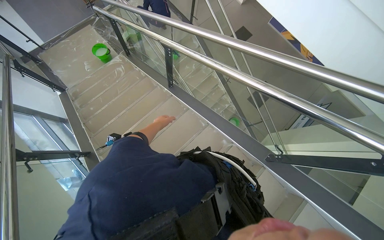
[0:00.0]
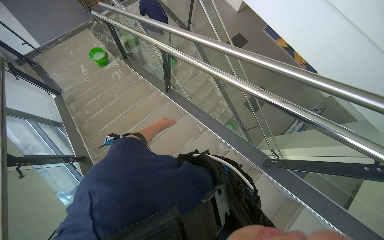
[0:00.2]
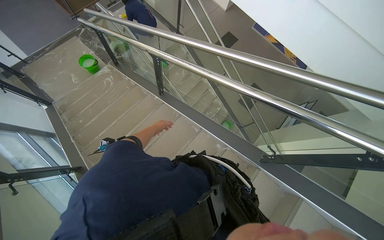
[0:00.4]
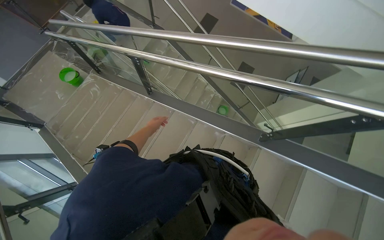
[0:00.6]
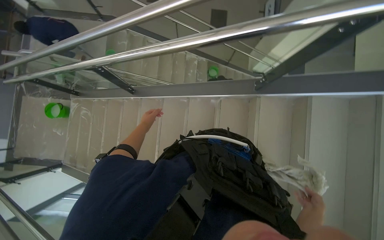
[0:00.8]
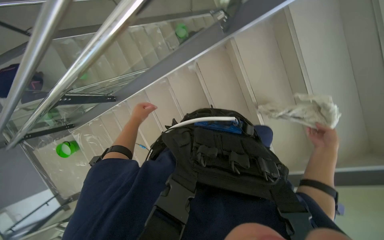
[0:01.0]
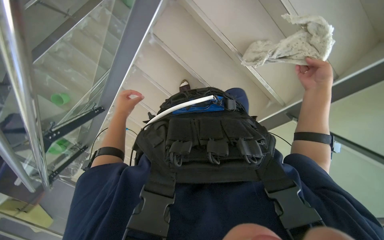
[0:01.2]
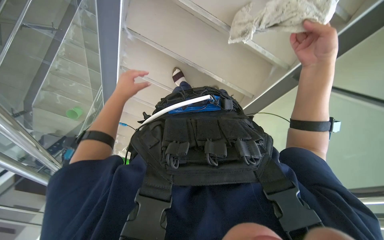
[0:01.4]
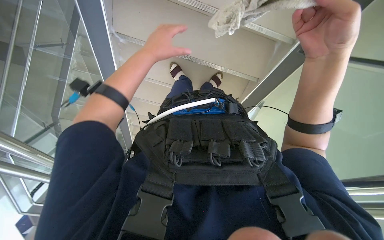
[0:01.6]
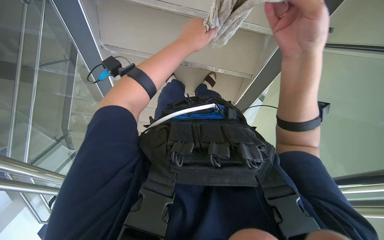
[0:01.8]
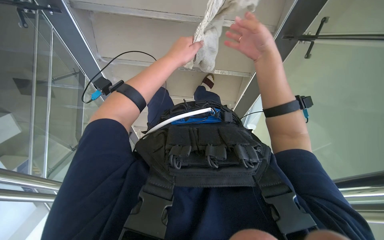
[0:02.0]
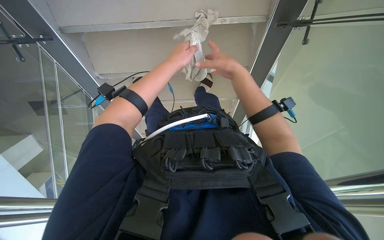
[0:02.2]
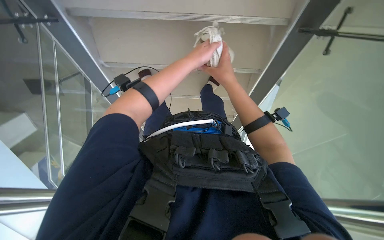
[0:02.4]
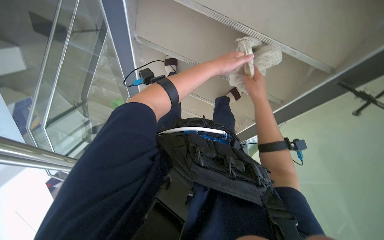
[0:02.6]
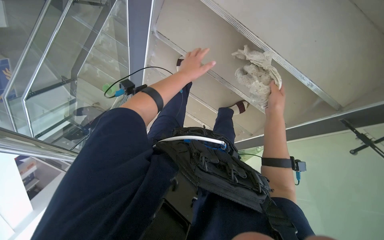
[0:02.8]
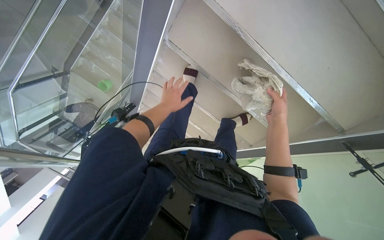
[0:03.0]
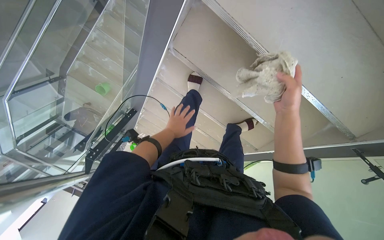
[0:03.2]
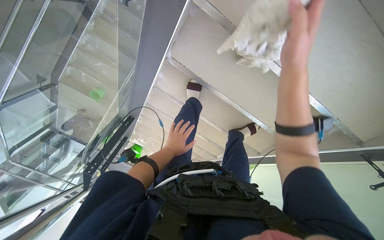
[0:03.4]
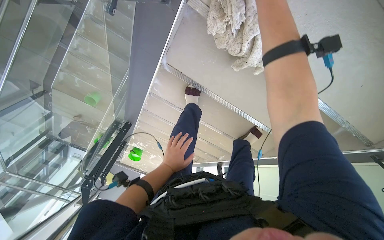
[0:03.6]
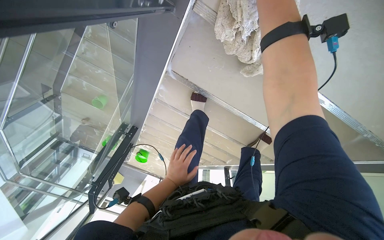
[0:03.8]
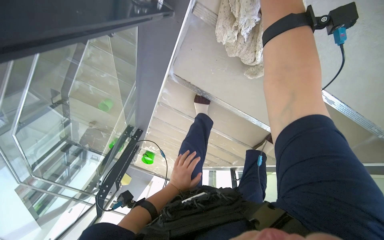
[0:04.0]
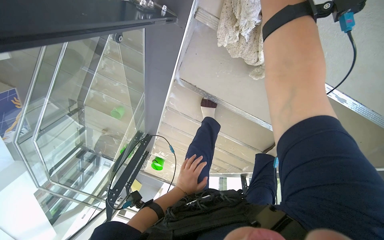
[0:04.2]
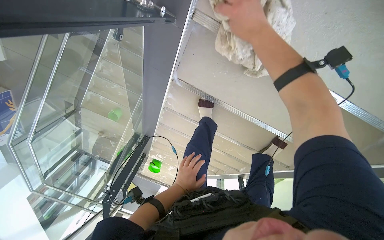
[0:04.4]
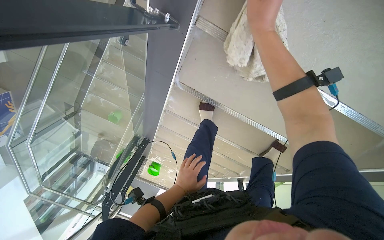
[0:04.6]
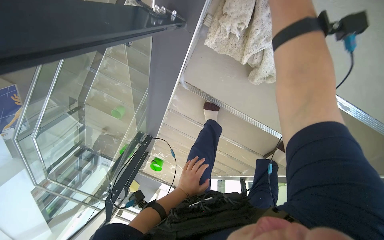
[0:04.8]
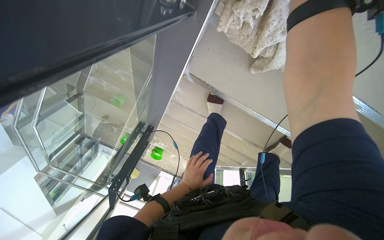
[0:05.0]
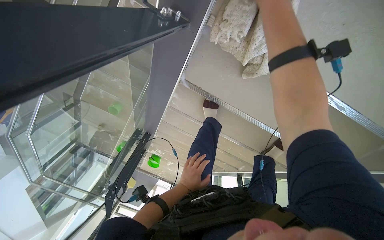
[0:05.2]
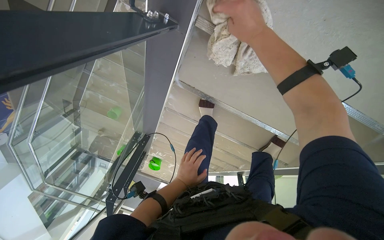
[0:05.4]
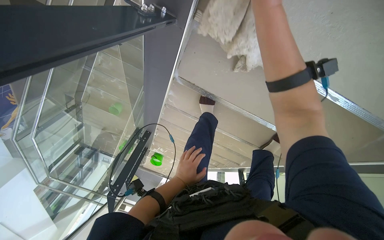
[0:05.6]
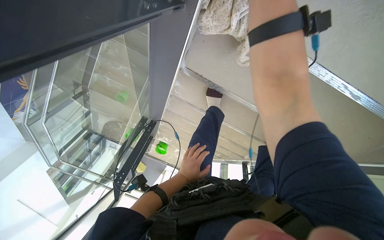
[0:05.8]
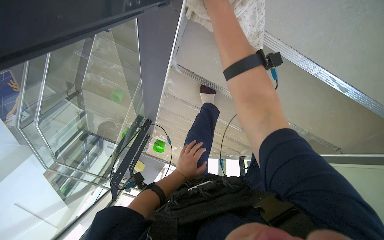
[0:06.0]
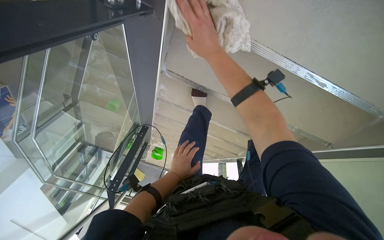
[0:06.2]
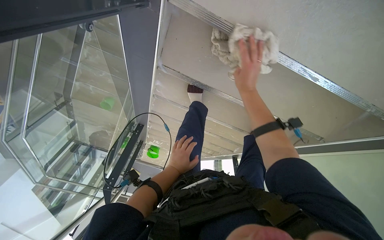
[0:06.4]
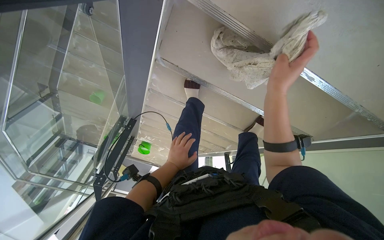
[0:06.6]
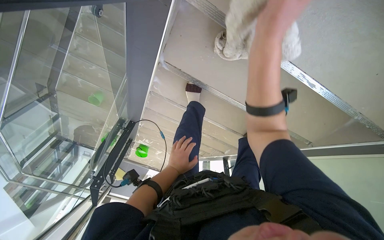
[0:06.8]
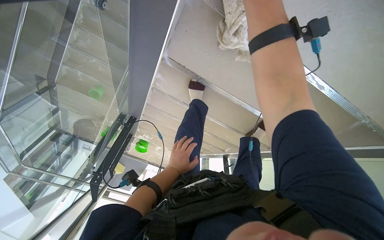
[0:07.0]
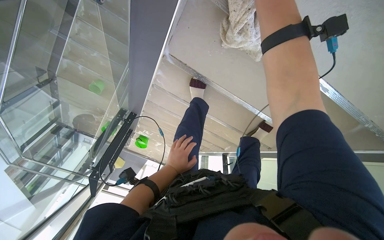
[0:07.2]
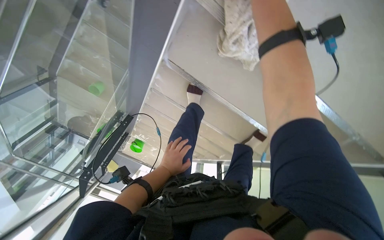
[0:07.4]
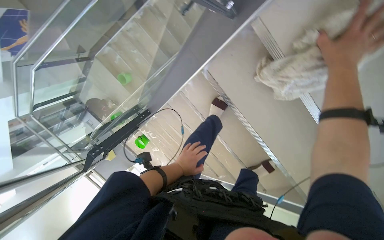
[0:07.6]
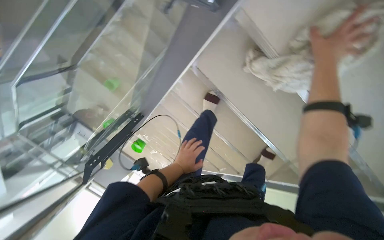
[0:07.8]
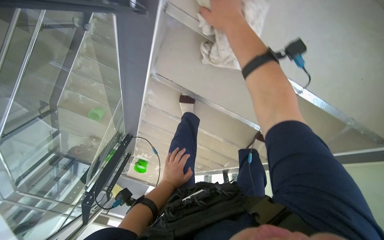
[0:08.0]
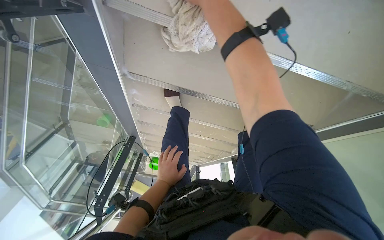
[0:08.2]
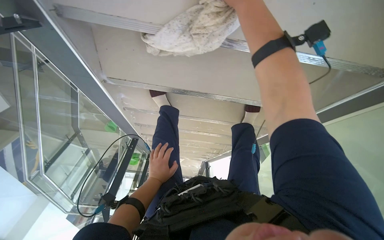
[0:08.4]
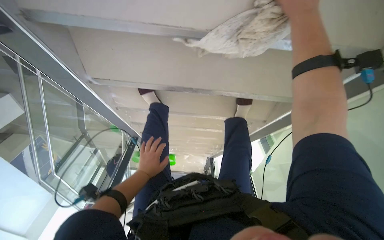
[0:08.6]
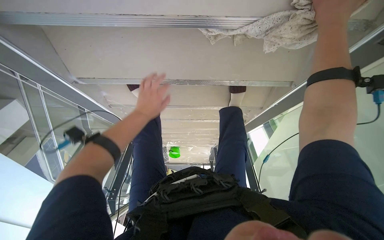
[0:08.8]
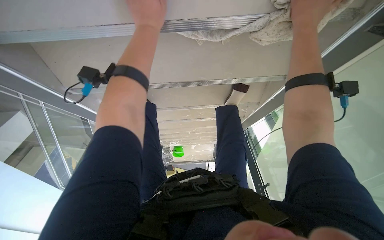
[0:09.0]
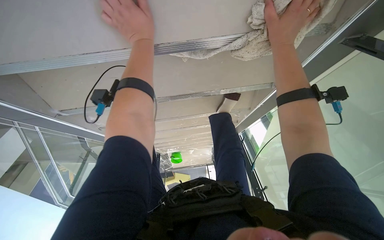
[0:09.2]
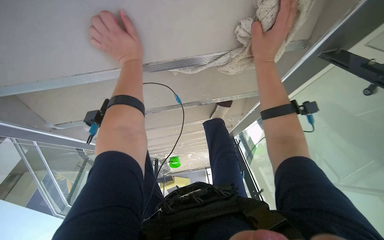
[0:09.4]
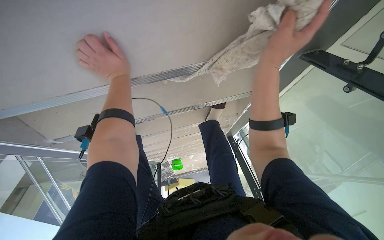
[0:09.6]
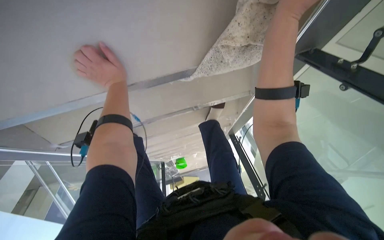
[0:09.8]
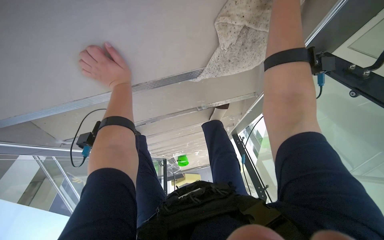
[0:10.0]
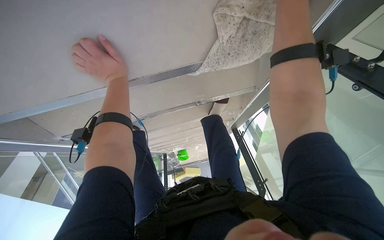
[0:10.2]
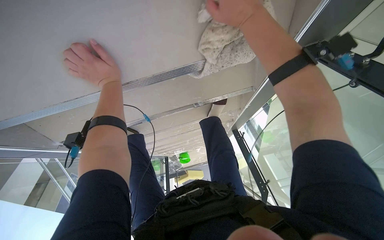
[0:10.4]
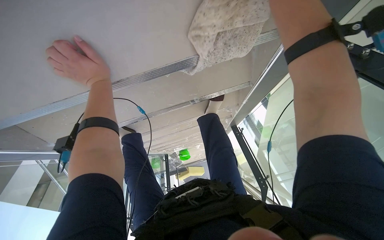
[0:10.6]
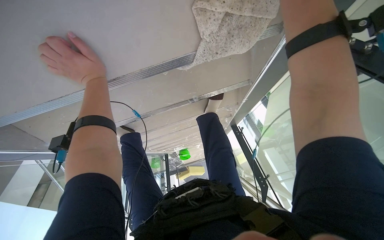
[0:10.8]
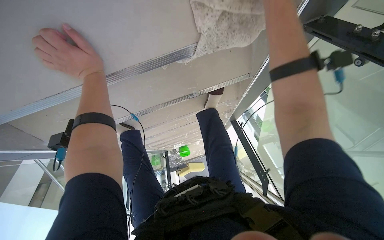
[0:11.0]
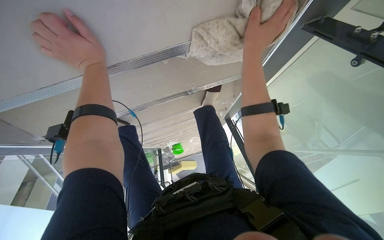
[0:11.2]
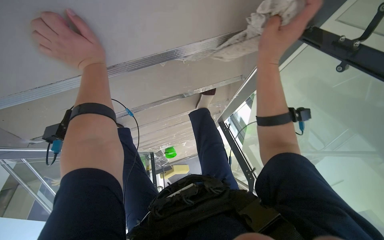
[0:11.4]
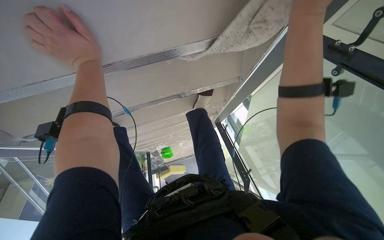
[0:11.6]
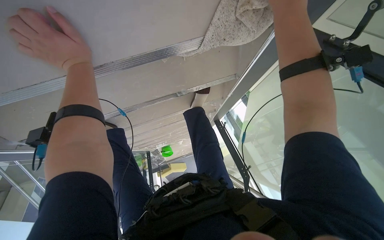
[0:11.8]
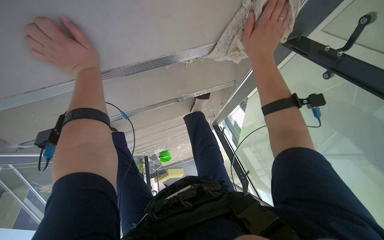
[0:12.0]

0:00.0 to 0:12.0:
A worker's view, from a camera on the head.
Job: wiping surfaces.
The whole recording: Wiping stairs and railings. The worker wipes the glass railing and the underside of the stairs with a cloth.
0:07.6 to 0:09.0: The wearer moves roughly 50 cm. The scene rotates counterclockwise by some 50 degrees.

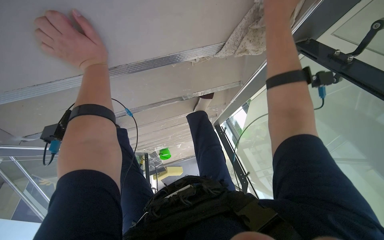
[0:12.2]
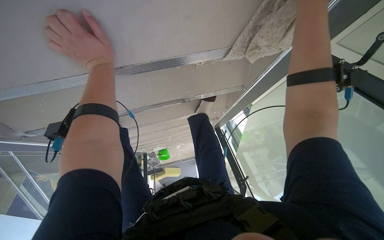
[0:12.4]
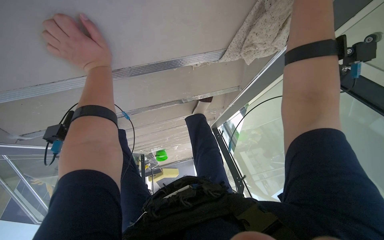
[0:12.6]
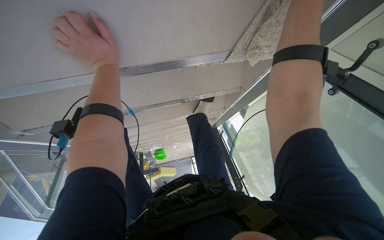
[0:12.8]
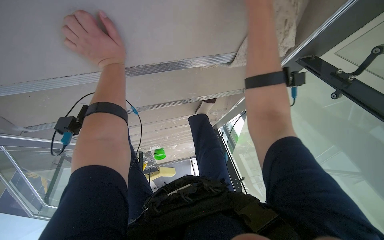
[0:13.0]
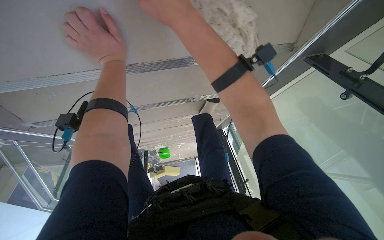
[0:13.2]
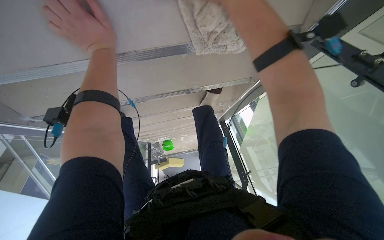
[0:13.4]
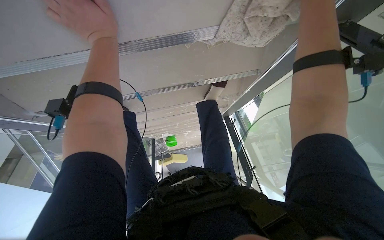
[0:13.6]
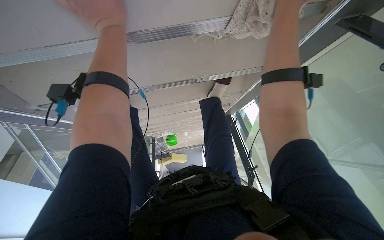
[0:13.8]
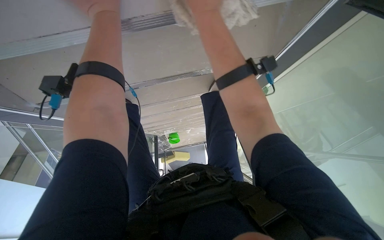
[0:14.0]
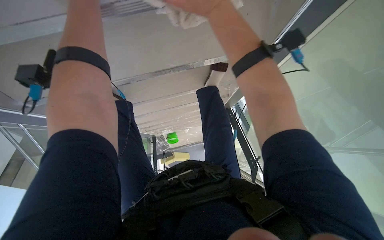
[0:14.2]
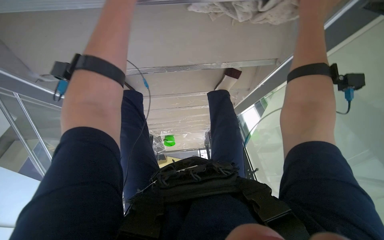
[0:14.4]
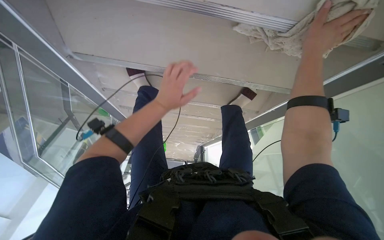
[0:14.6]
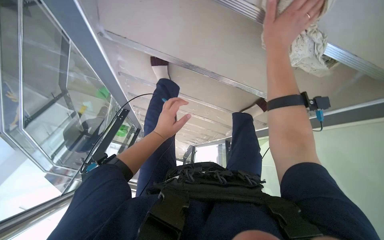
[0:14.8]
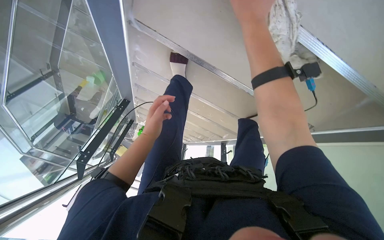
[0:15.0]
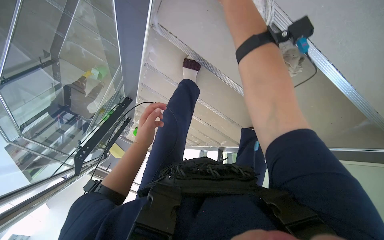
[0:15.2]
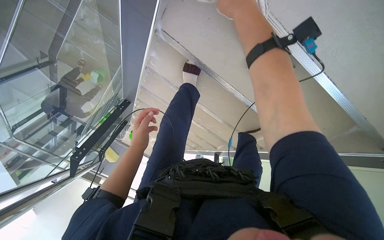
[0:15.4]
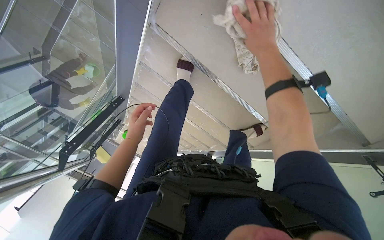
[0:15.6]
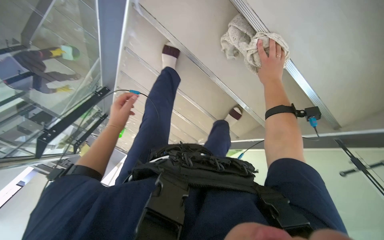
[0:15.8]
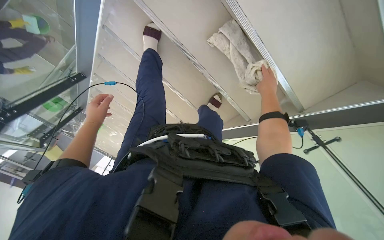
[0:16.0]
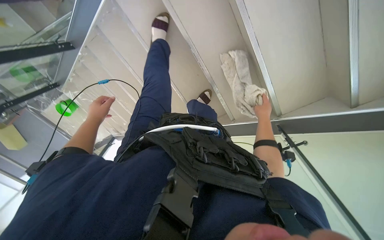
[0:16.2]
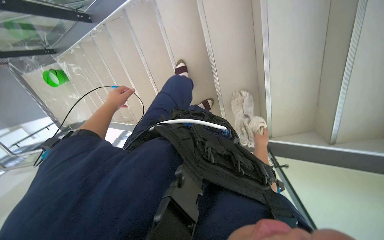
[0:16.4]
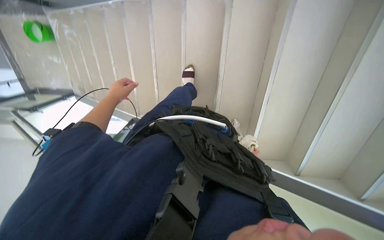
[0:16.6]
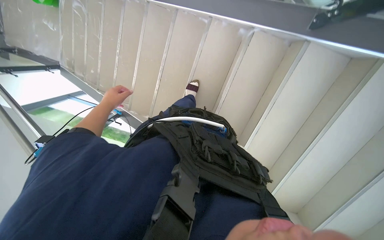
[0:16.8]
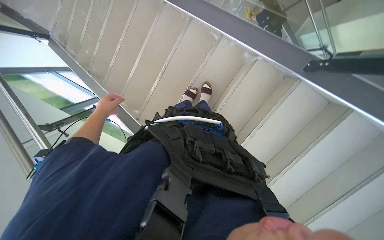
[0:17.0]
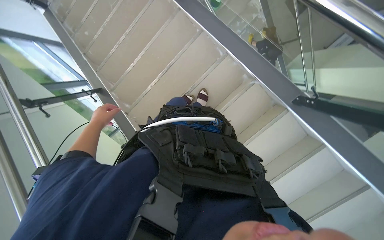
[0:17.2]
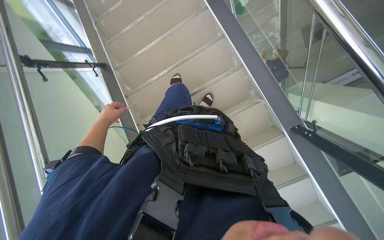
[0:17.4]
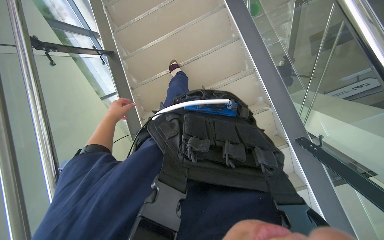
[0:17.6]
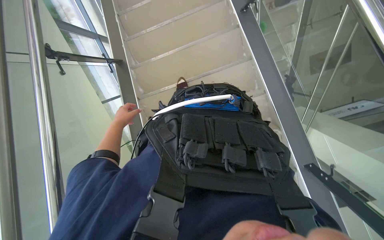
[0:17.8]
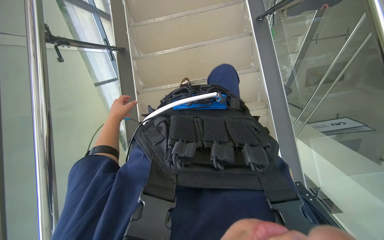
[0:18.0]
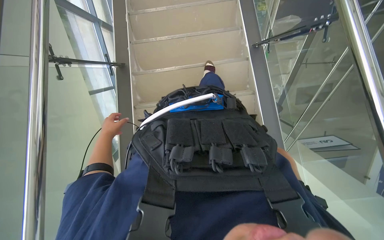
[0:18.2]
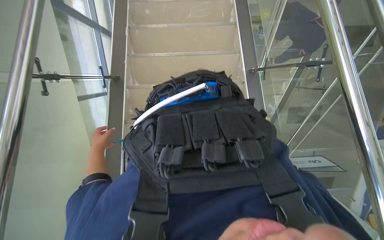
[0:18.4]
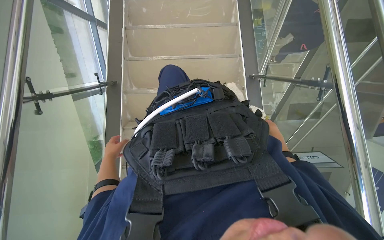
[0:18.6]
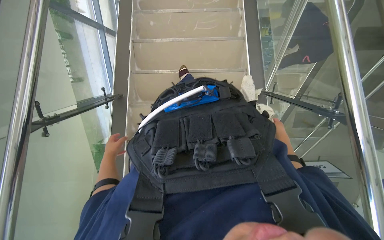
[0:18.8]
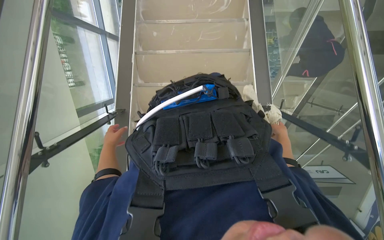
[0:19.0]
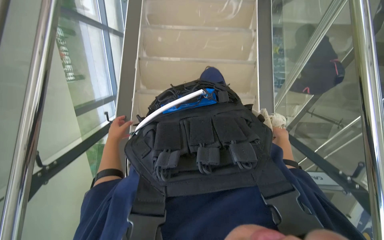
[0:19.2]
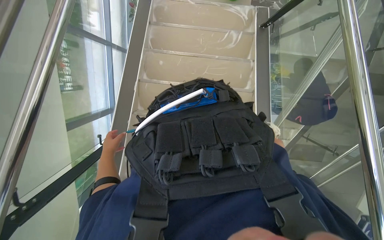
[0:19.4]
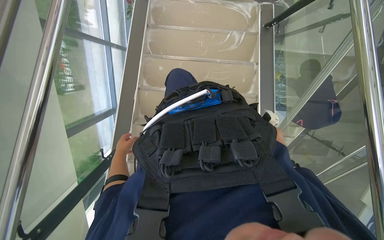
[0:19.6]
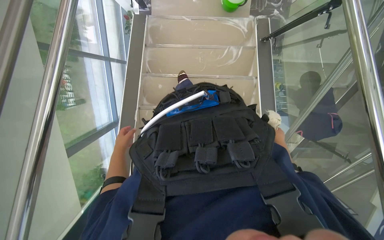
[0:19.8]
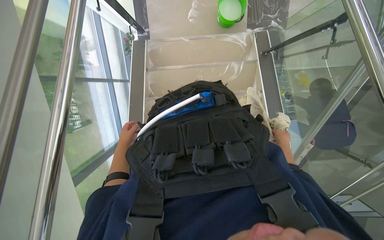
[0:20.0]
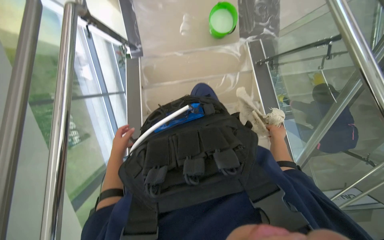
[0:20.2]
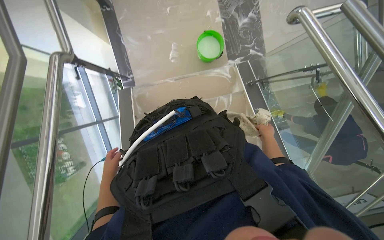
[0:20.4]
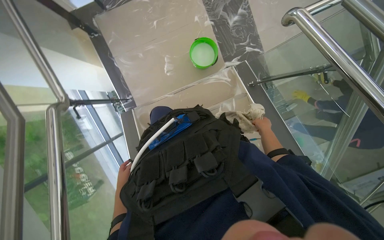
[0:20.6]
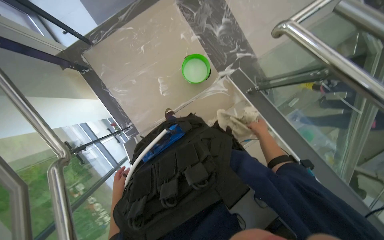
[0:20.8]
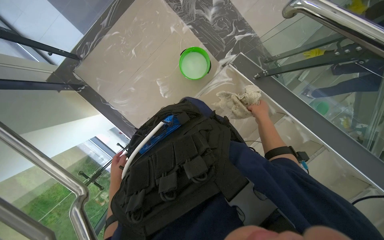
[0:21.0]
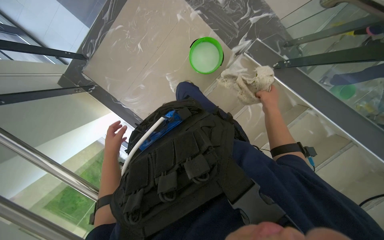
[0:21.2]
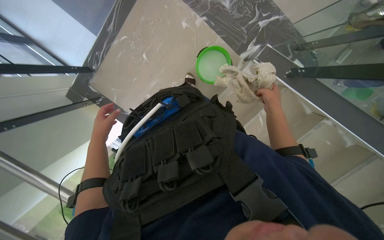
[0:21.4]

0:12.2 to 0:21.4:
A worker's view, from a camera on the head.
Job: wiping surfaces.
The whole recording: Wiping stairs and railings. The worker wipes the glass railing and the underside of the stairs with a cloth.
0:13.8 to 0:15.2: The wearer moves roughly 50 cm. The scene rotates clockwise by roughly 40 degrees.
0:15.2 to 0:16.8: The camera sweeps to the right, by approximately 45 degrees. The view tips upward by about 15 degrees. The scene turns about 60 degrees clockwise in the picture.
0:16.8 to 0:18.4: The camera travels about 60 cm. The camera sweeps to the right, by approximately 30 degrees. The scene turns roughly 60 degrees clockwise in the picture.
0:19.8 to 0:21.4: The head travels roughly 90 cm. Everything in view rotates some 45 degrees counterclockwise.
